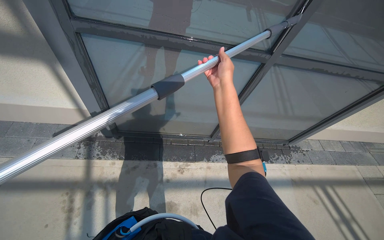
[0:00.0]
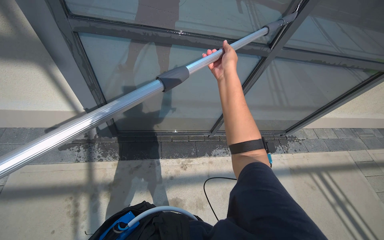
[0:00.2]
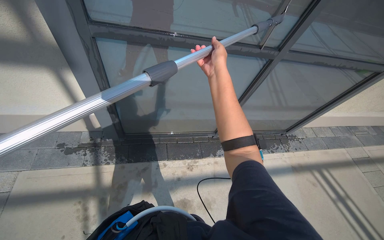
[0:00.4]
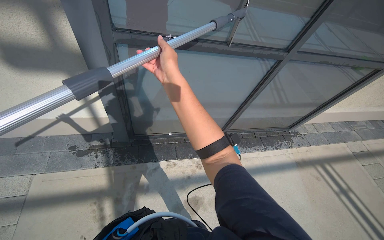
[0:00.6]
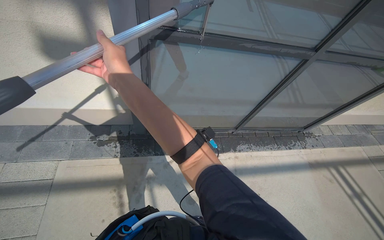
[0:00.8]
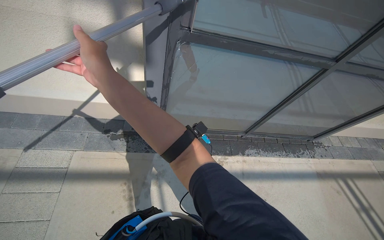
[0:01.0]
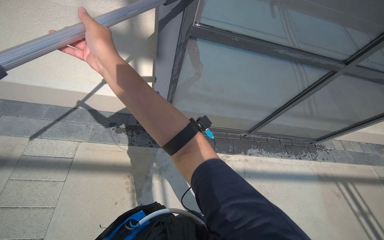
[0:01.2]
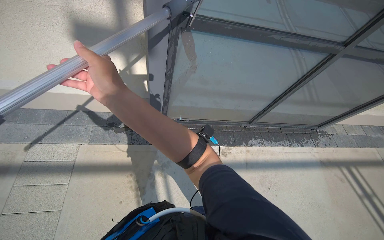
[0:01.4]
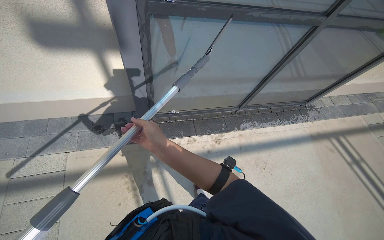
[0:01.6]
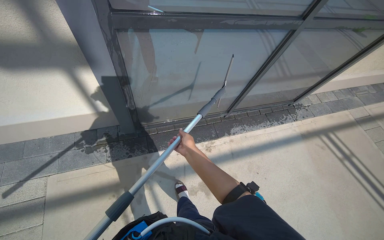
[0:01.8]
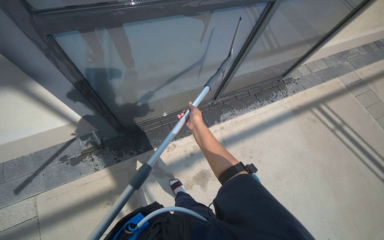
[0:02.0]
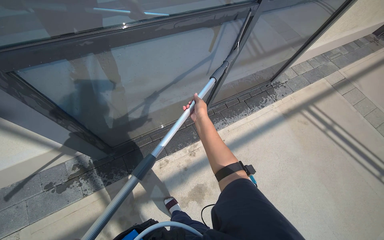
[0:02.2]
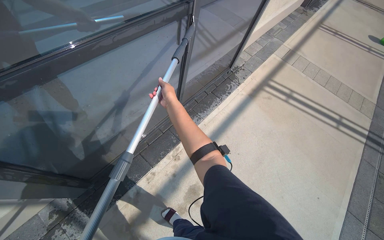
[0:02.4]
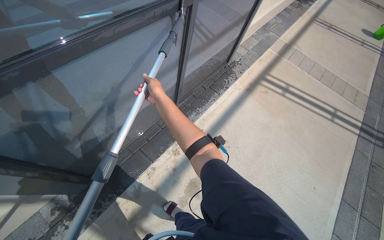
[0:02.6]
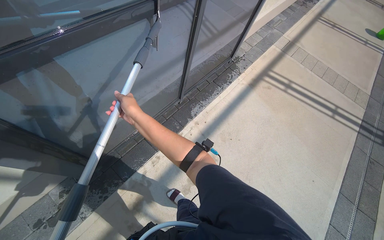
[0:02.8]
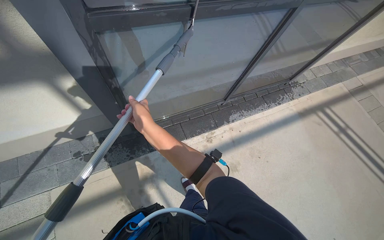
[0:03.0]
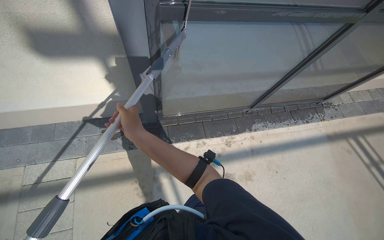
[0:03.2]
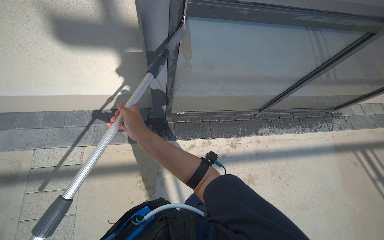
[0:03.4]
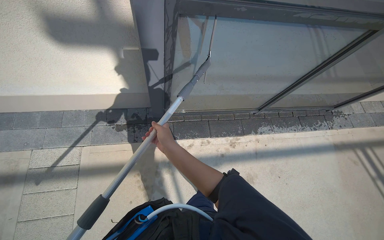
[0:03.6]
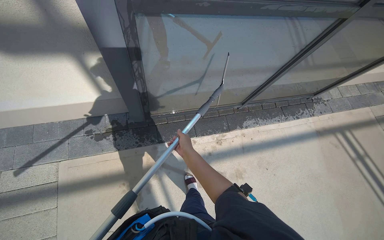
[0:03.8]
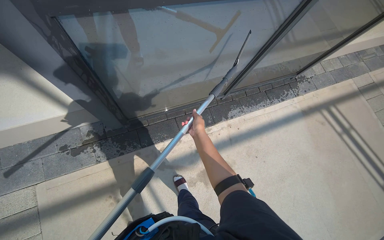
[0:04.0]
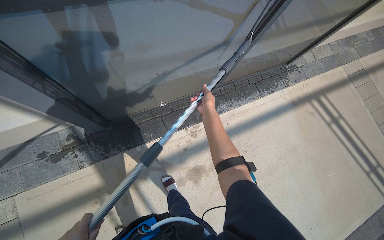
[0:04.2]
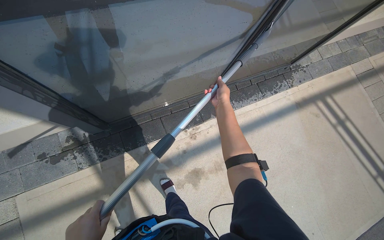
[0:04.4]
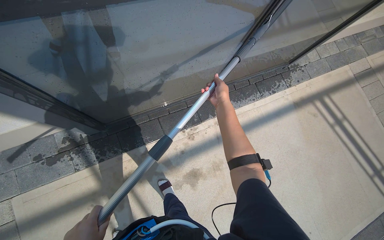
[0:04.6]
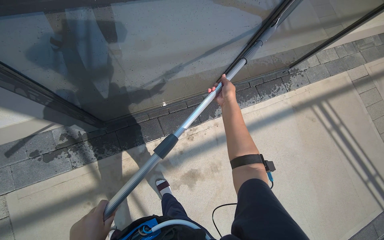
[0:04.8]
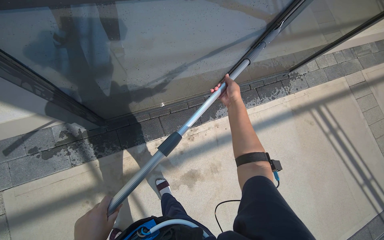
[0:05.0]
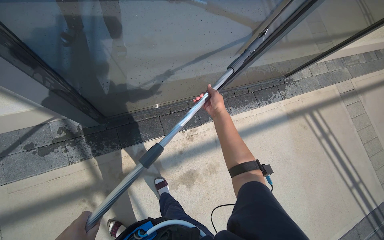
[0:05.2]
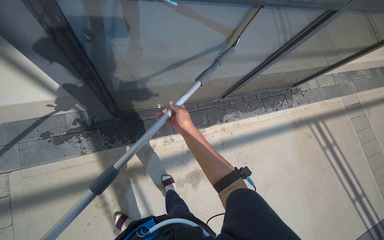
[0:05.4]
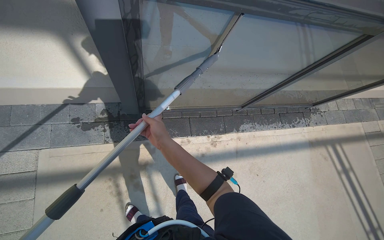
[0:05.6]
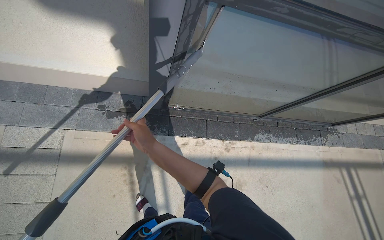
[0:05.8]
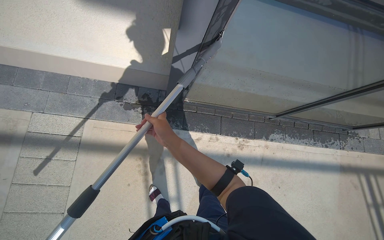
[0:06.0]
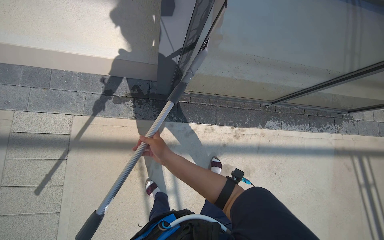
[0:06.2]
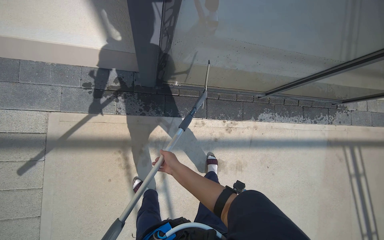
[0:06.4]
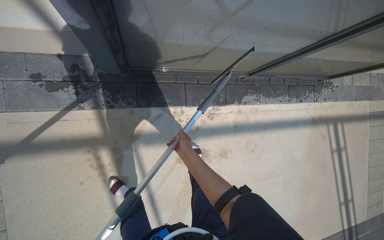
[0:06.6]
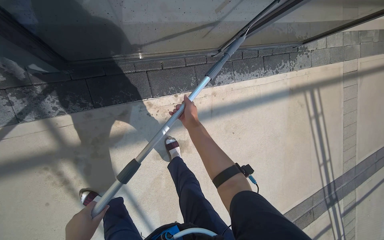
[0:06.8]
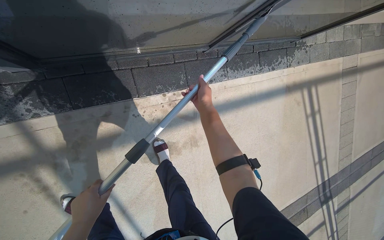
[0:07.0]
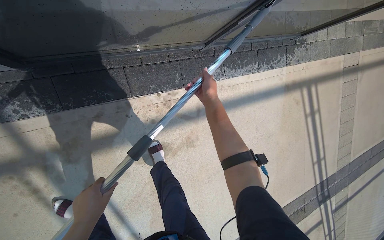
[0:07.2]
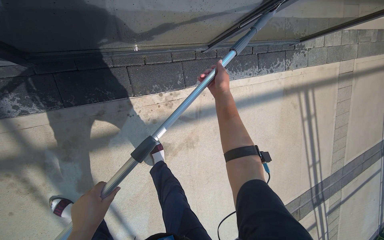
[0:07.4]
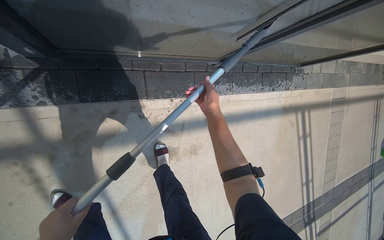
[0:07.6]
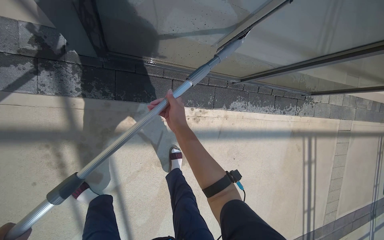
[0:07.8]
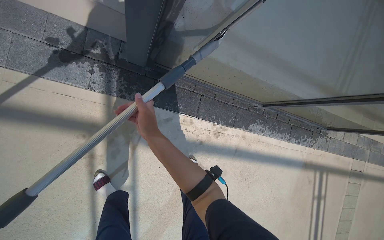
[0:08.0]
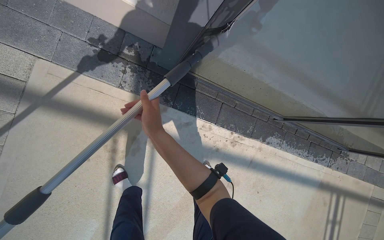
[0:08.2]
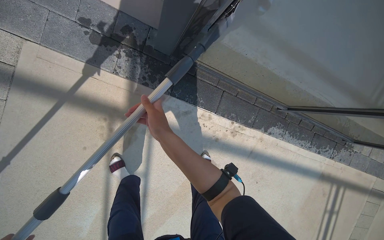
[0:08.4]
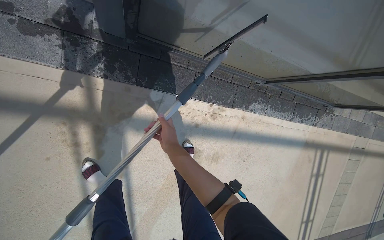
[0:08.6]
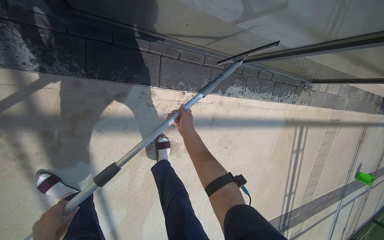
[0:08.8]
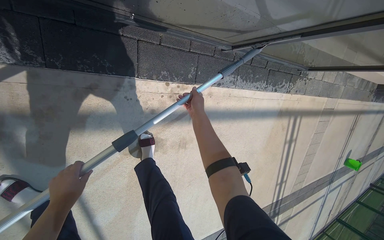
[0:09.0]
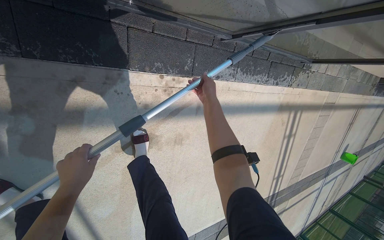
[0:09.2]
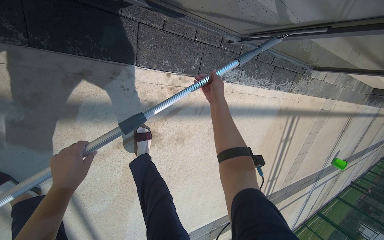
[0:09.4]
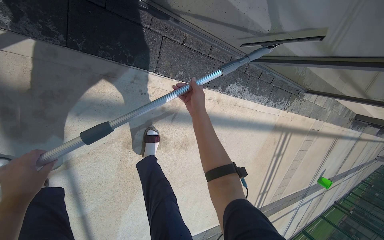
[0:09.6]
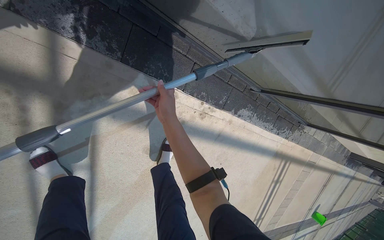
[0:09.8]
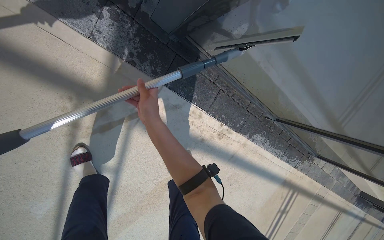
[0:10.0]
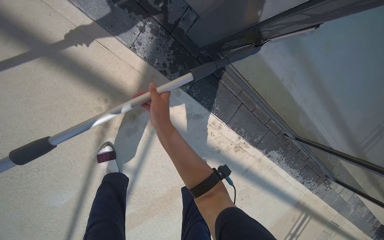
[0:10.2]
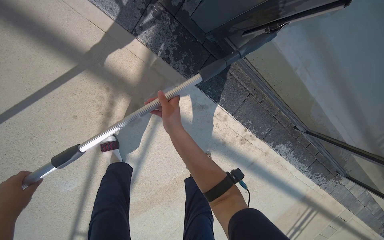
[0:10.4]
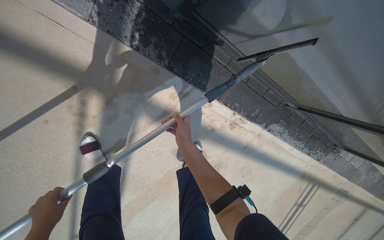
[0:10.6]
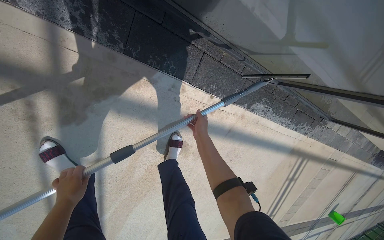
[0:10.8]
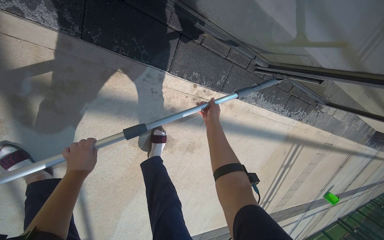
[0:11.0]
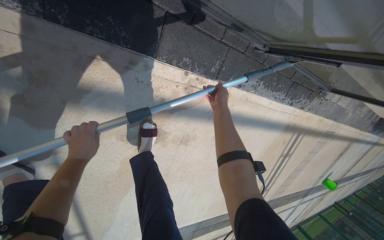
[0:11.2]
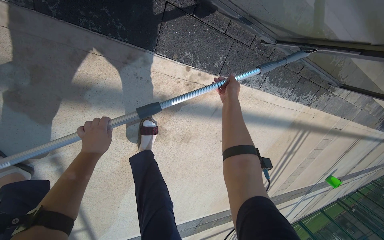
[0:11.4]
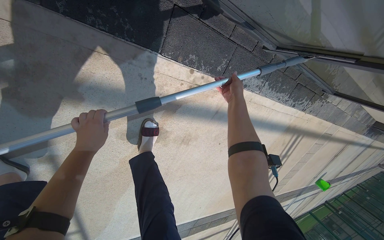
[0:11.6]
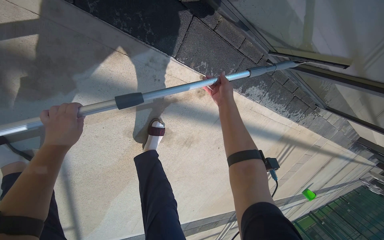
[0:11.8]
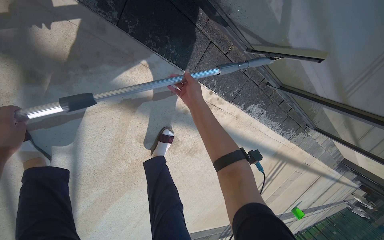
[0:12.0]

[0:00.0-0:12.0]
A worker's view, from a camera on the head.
Job: wiping surfaces.
The whole recording: Cleaning glass window with squeegee. The worker cleans the glass window using a squeegee, then a long pole with a squeegee attachment.
0:00.0 to 0:01.6: The wearer moves to the left, approximately 50 cm.
0:03.0 to 0:04.4: The right hand shifts approximately 60 cm to the right and farther from the camera.
0:04.4 to 0:06.0: The wearer moves approximately 50 cm. The scene turns some 25 degrees clockwise in the picture.
0:06.0 to 0:07.6: The camera is carried roughly 60 cm. The view tips downward by about 20 degrees.
0:09.0 to 0:10.4: The camera is carried approximately 50 cm. The view tips upward by some 10 degrees. The scene turns approximately 30 degrees clockwise in the picture.
0:10.4 to 0:12.0: The right hand moves farther from the camera and up the picture, roughly 35 cm, and moves about 60 cm to the right and comes back.

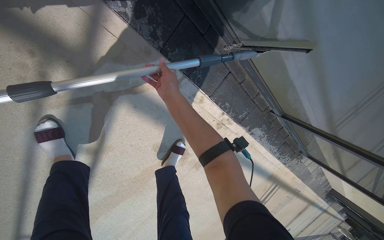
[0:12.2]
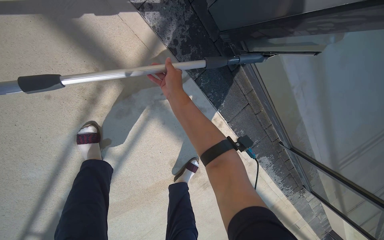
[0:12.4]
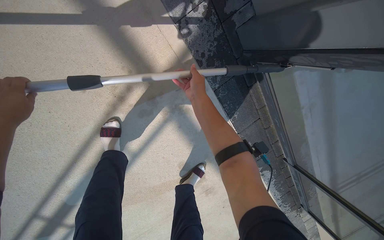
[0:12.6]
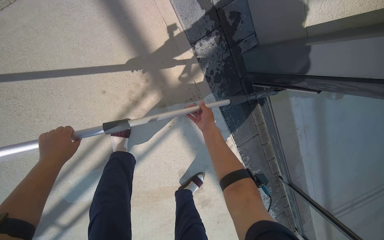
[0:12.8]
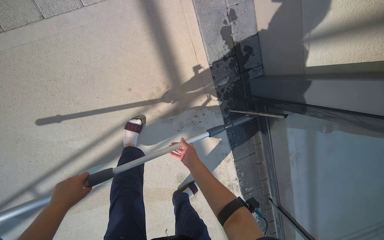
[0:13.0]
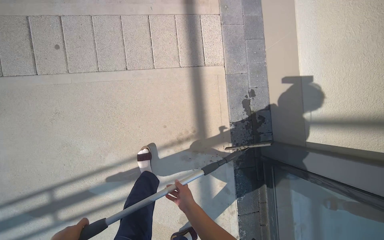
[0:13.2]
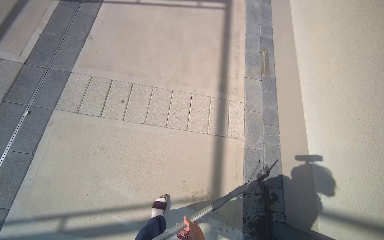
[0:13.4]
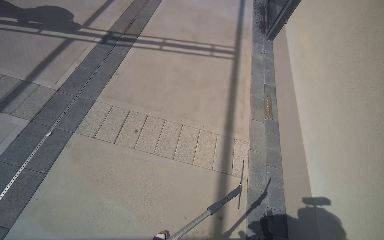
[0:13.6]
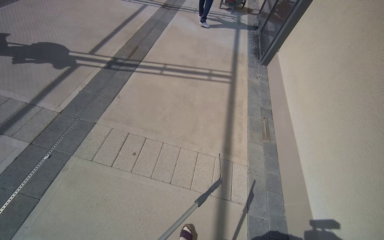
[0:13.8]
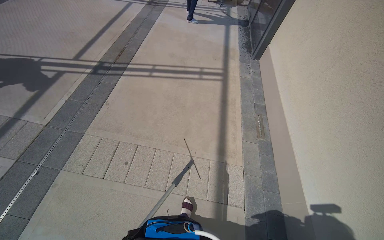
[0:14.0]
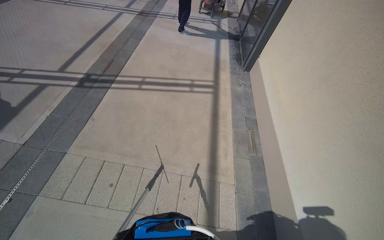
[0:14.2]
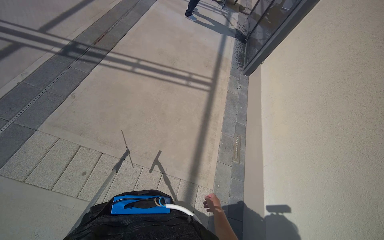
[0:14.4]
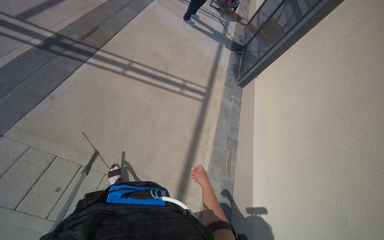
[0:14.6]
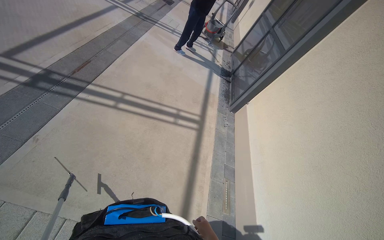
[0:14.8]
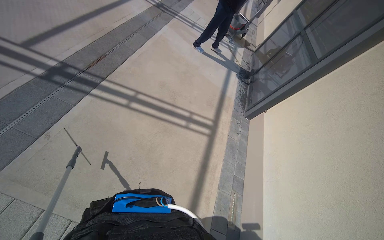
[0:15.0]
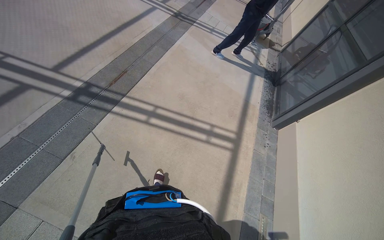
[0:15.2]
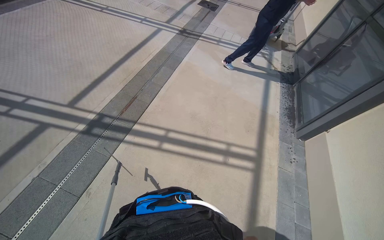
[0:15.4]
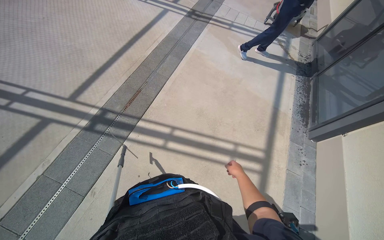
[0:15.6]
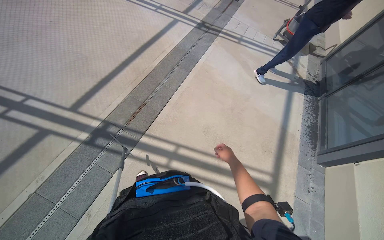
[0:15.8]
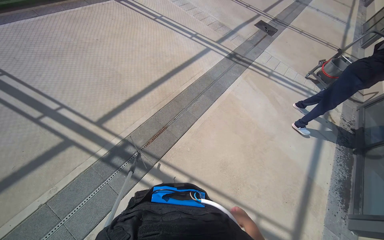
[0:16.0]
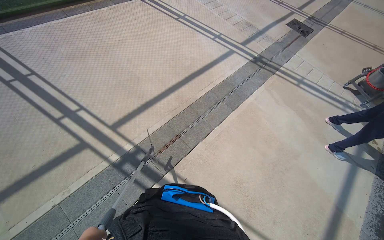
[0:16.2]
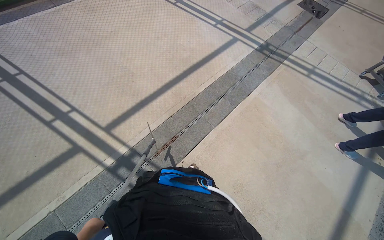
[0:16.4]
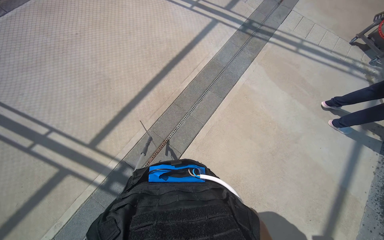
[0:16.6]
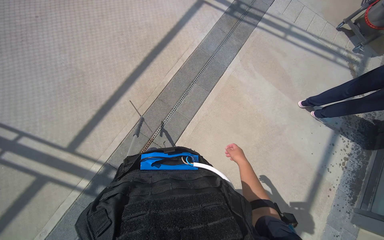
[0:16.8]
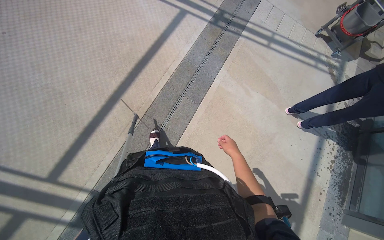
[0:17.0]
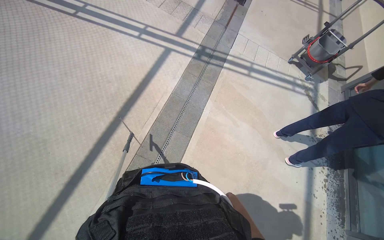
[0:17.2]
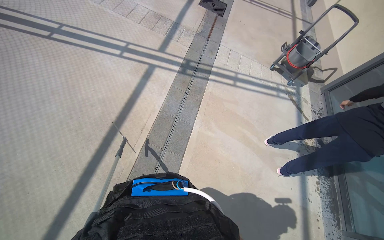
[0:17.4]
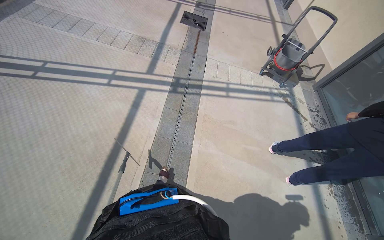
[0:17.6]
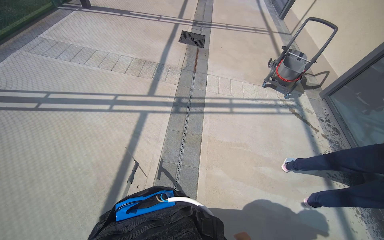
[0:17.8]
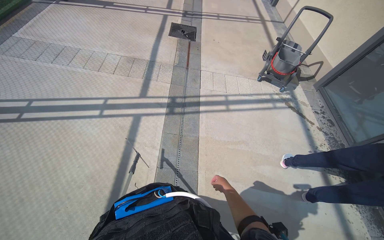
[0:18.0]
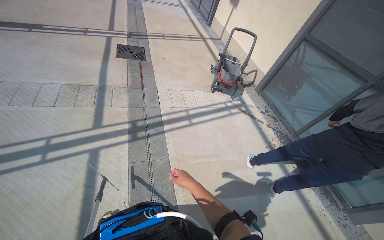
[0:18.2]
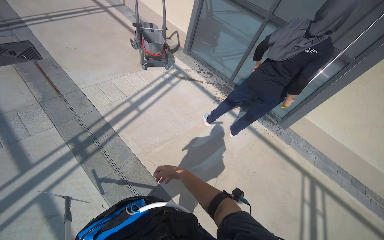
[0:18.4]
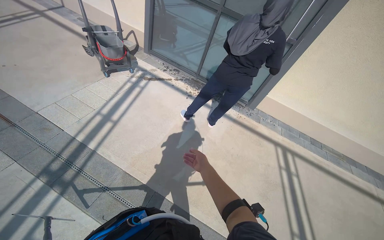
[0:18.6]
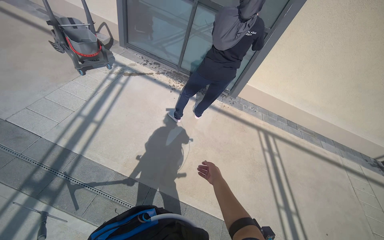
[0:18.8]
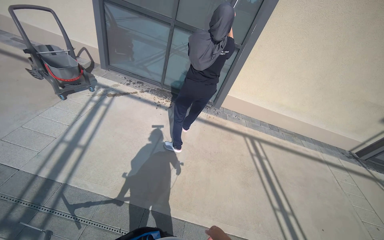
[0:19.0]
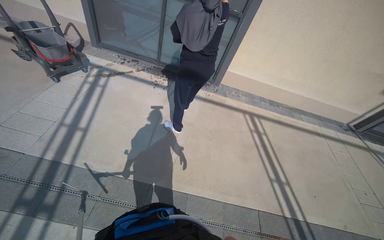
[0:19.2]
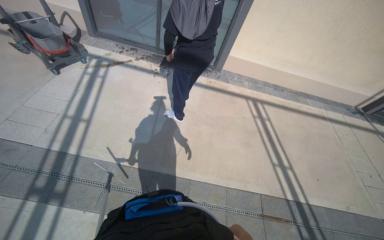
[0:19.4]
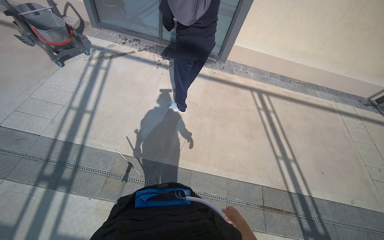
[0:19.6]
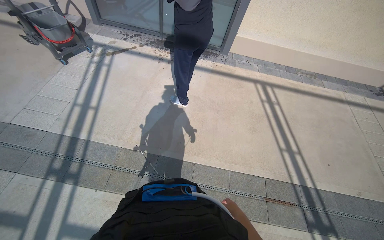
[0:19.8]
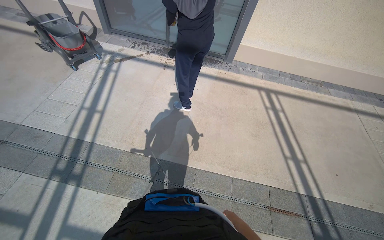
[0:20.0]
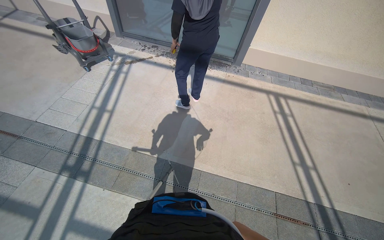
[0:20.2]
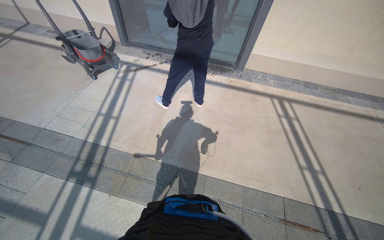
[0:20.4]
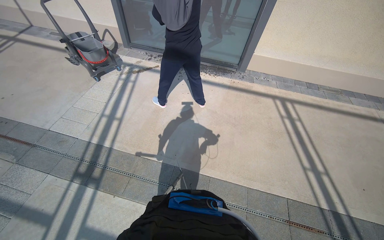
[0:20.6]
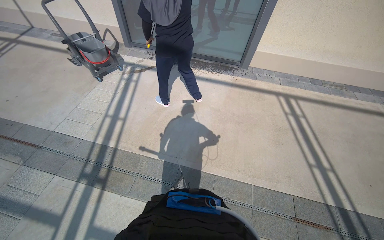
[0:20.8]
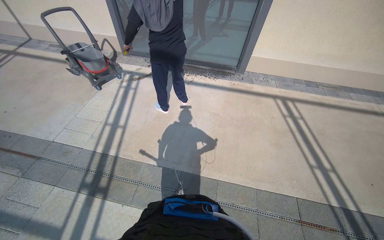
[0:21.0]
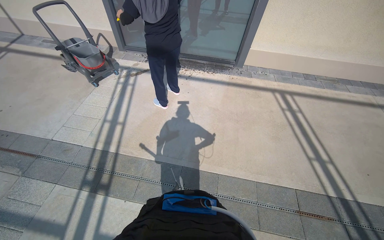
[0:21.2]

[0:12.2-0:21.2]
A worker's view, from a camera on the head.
Job: wiping surfaces.
The whole recording: Cleaning glass window with squeegee. The worker cleans the glass window using a squeegee, then a long pole with a squeegee attachment.
0:12.2 to 0:13.8: The wearer moves some 1 m. The view tilts some 75 degrees upward. The scene rotates clockwise by approximately 60 degrees.
0:13.8 to 0:15.2: The camera travels about 1 m.
0:16.6 to 0:18.2: The camera travels roughly 1 m. The wearer looks roughly 50 degrees further to the right.
0:18.2 to 0:19.8: The head rotates about 65 degrees to the right. The view tips downward by approximately 25 degrees.
